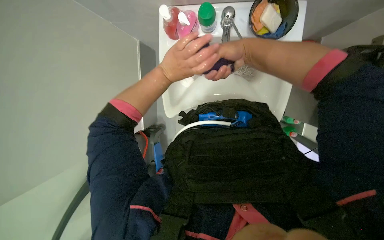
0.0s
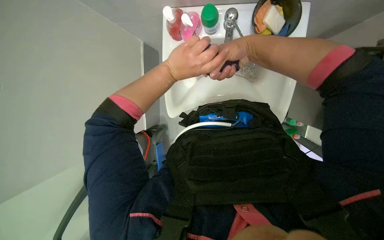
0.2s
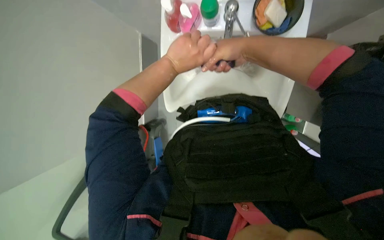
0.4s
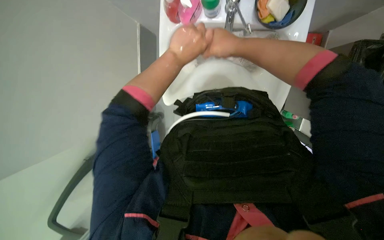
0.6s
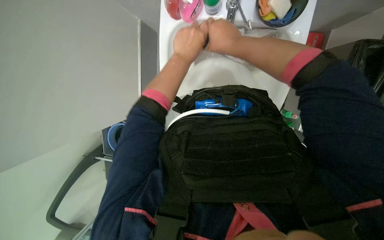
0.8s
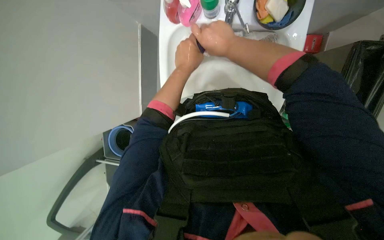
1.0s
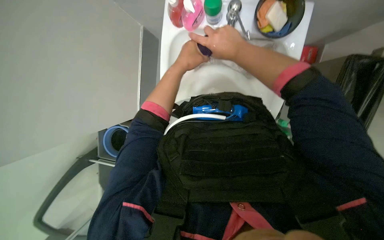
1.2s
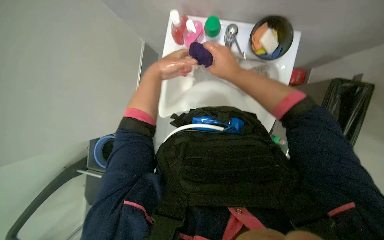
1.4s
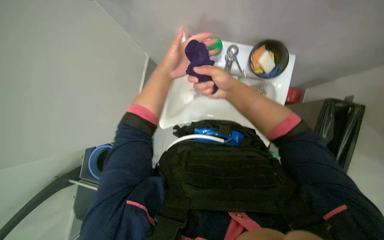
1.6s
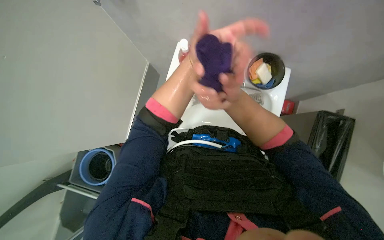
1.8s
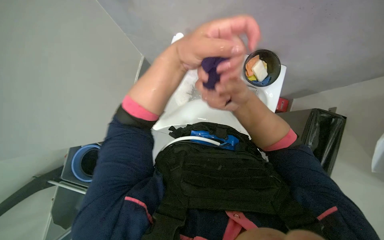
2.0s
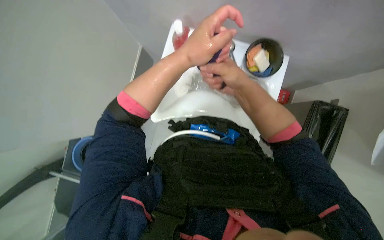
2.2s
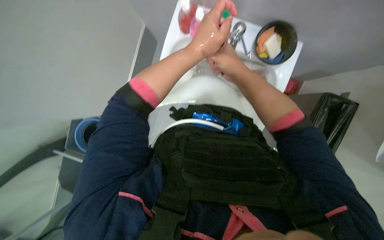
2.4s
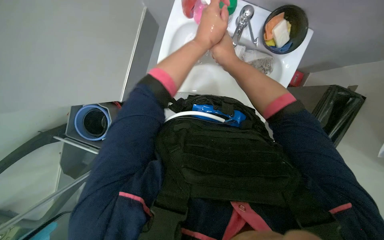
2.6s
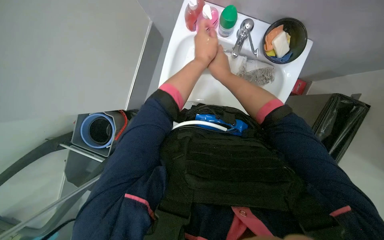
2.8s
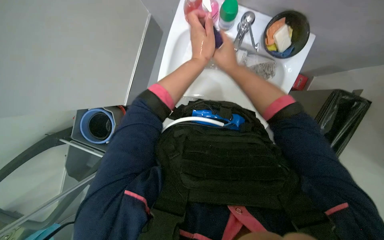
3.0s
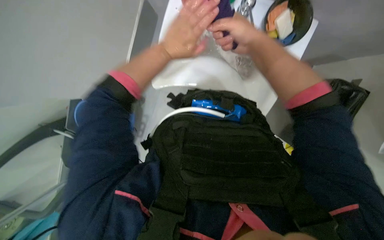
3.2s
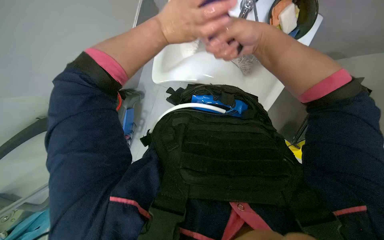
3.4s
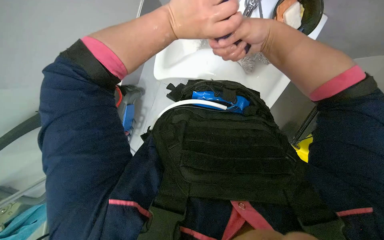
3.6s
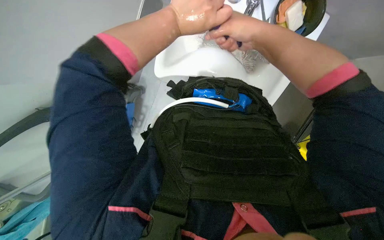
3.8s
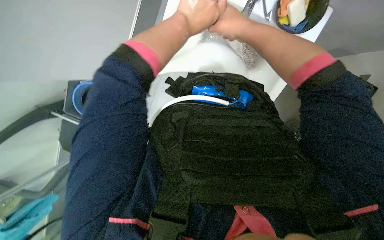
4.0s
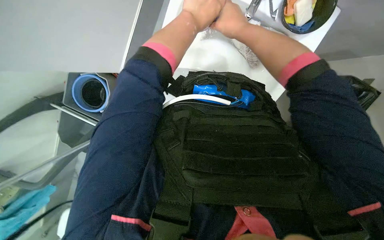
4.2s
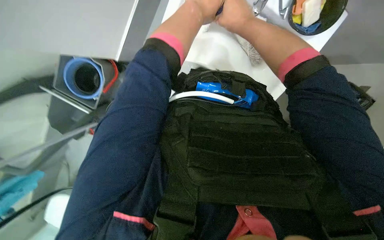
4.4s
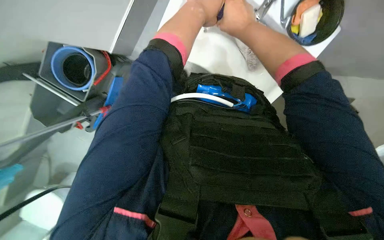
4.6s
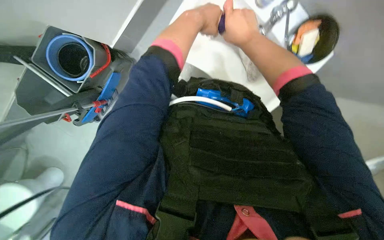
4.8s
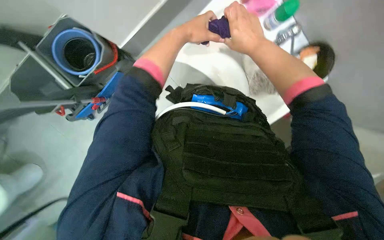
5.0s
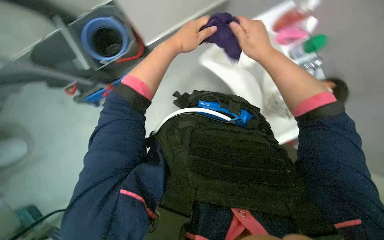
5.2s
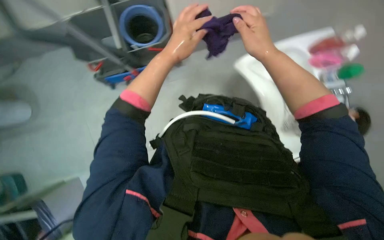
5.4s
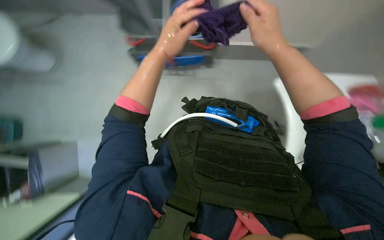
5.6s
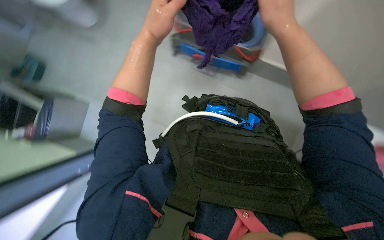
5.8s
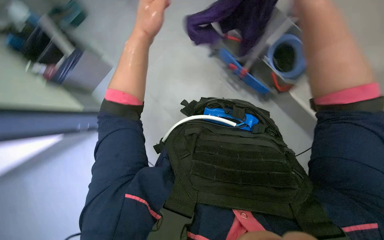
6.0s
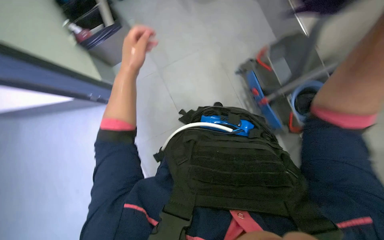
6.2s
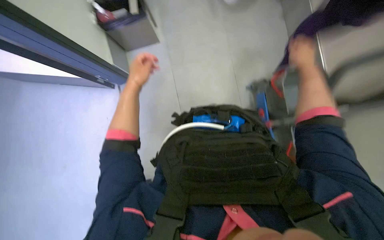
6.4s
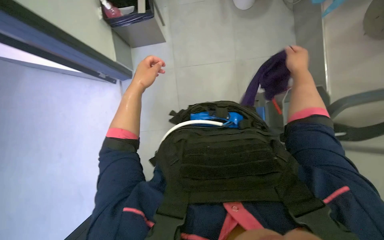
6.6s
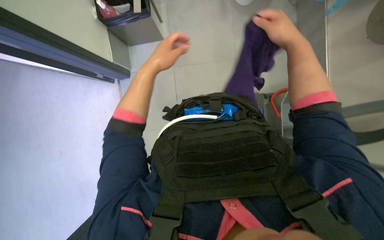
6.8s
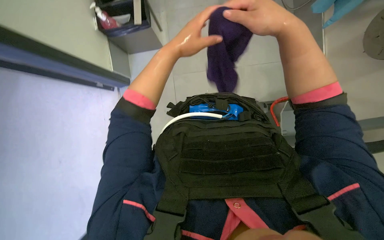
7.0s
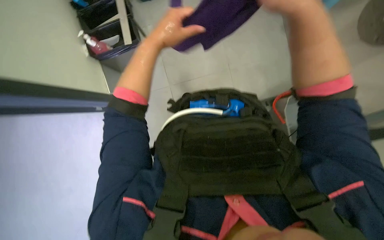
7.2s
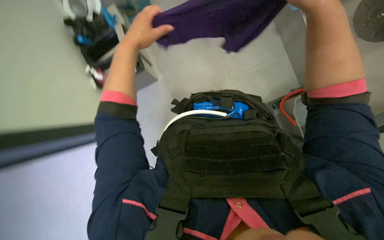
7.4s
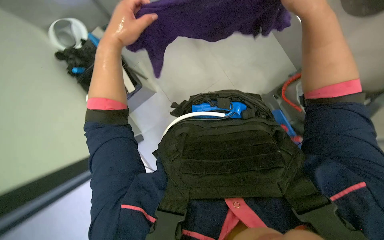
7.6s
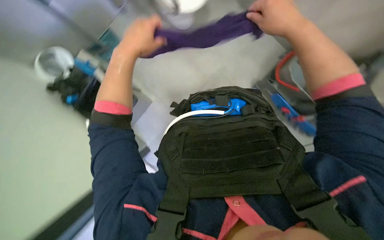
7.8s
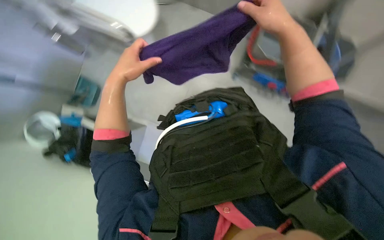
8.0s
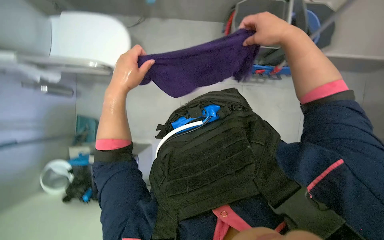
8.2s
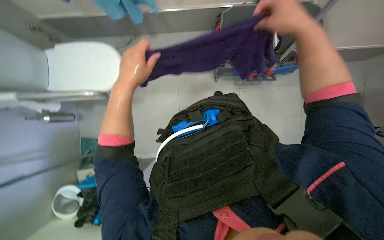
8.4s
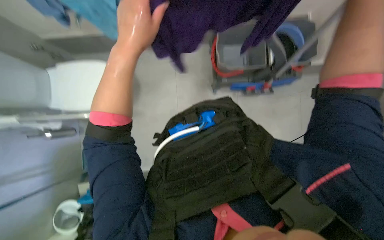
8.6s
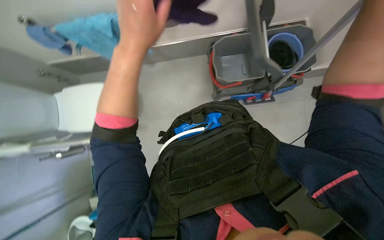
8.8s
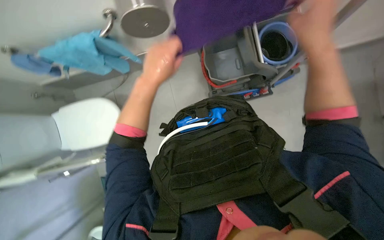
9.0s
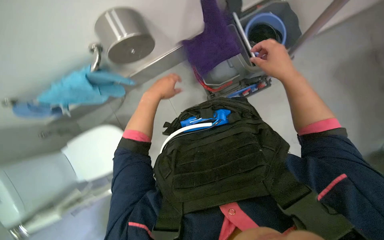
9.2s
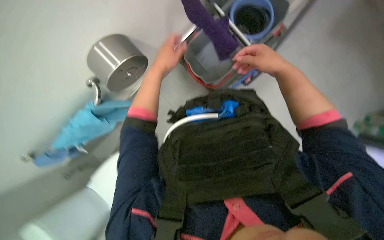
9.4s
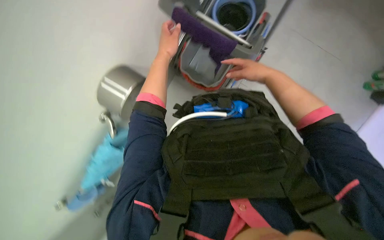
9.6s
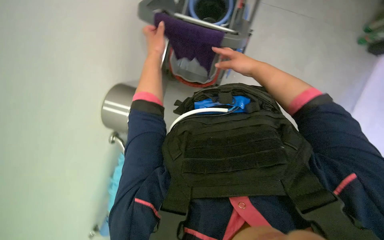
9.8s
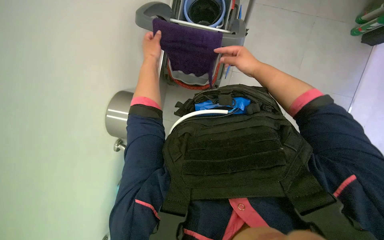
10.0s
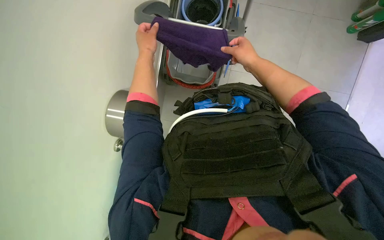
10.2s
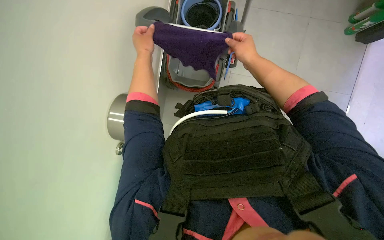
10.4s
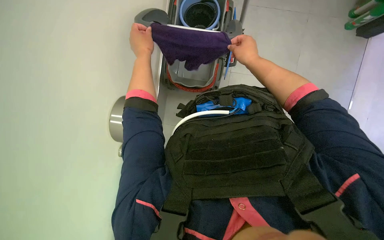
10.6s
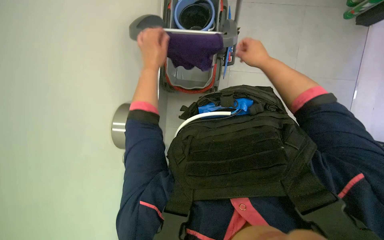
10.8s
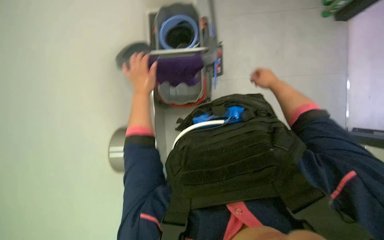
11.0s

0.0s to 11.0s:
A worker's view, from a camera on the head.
Job: preparing cleaning supplies.
The whole recording: Washing cloths in sink. The worker washes a purple cloth in the sink, scrubbing and rinsing it.
0.0s to 1.6s: The hands are busy where they are.
1.6s to 3.2s: The wearer looks some 15 degrees further downward. The left hand reaches some 15 cm nearer to the camera, then returns.
4.8s to 6.2s: The left hand goes about 20 cm to the left.
6.2s to 7.8s: The left hand moves nearer to the camera, some 10 cm, and reaches some 20 cm to the right, then returns.
7.8s to 9.4s: The right hand shifts approximately 10 cm farther from the camera.
9.4s to 11.0s: The right hand is displaced farther from the camera by approximately 15 cm, while the left hand shifts some 10 cm to the left.

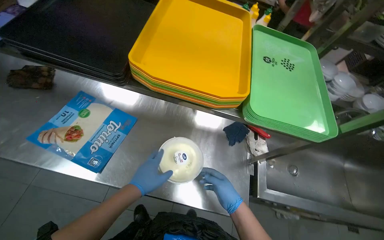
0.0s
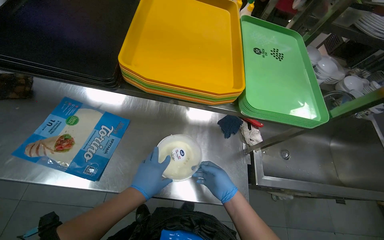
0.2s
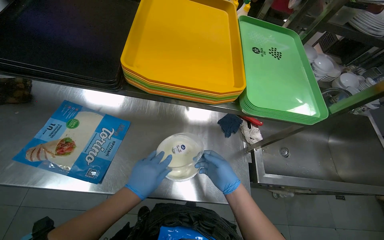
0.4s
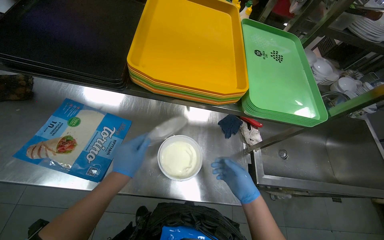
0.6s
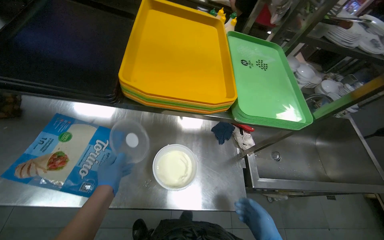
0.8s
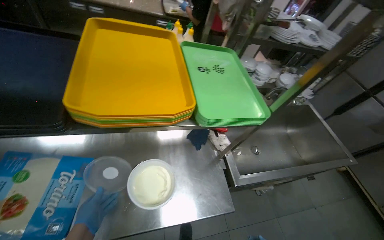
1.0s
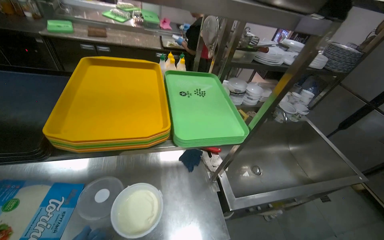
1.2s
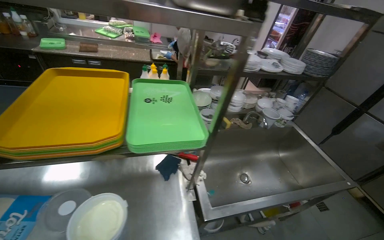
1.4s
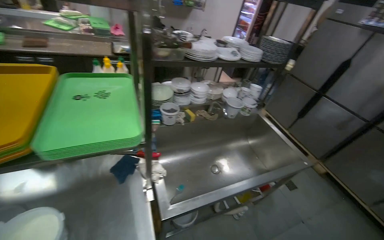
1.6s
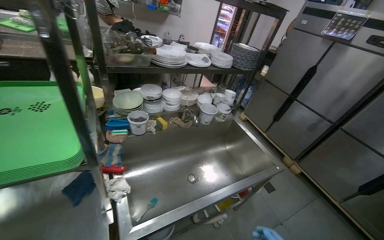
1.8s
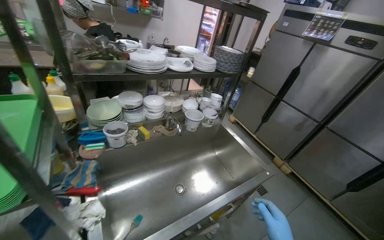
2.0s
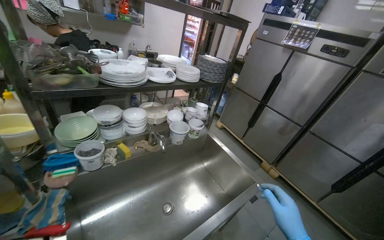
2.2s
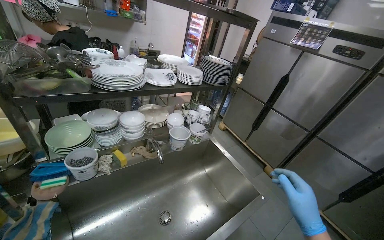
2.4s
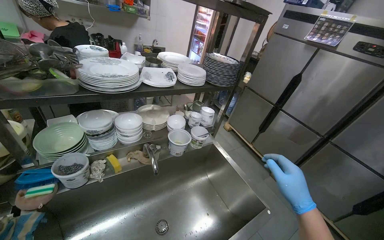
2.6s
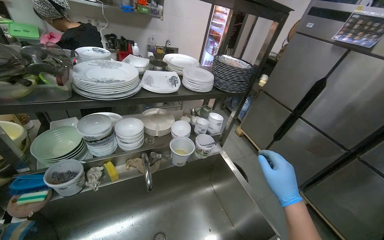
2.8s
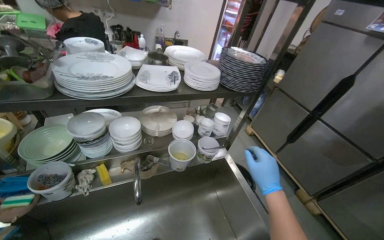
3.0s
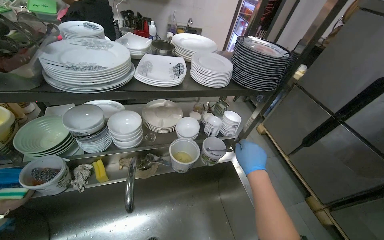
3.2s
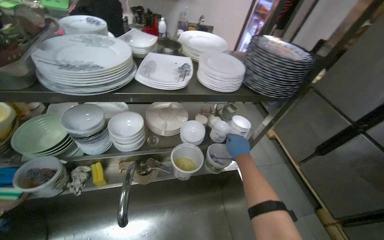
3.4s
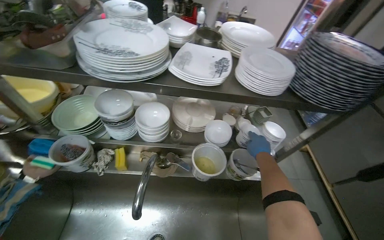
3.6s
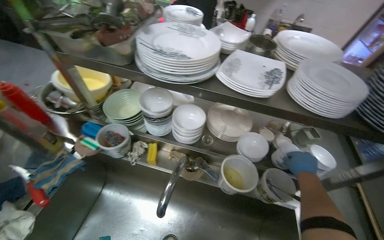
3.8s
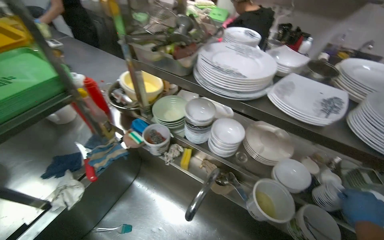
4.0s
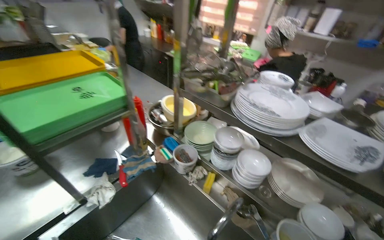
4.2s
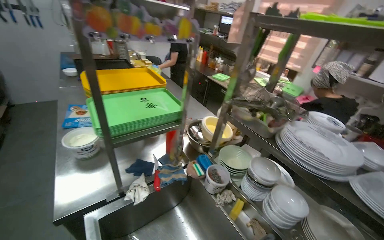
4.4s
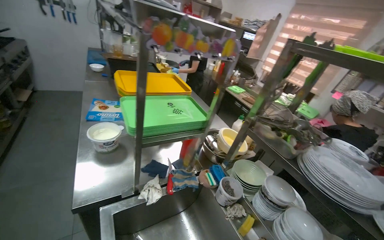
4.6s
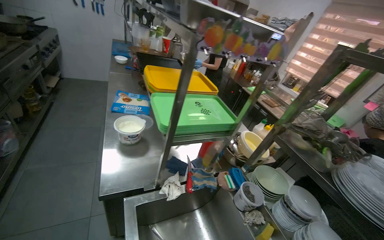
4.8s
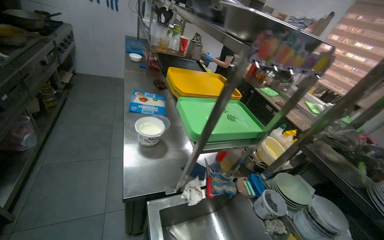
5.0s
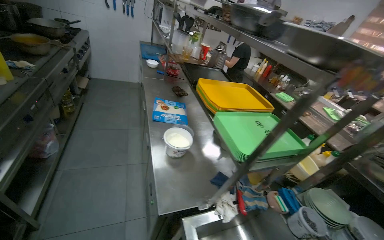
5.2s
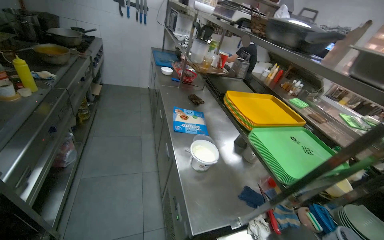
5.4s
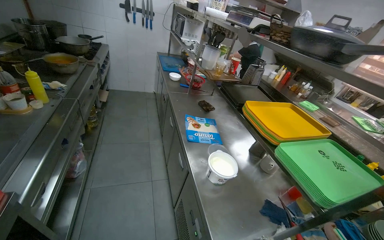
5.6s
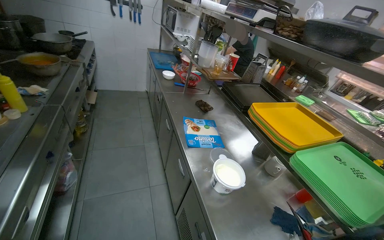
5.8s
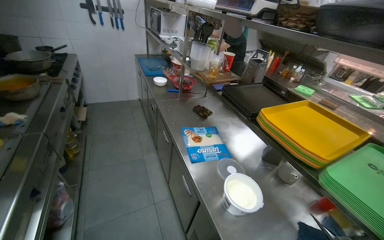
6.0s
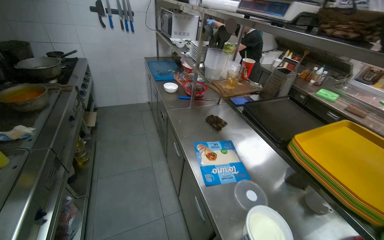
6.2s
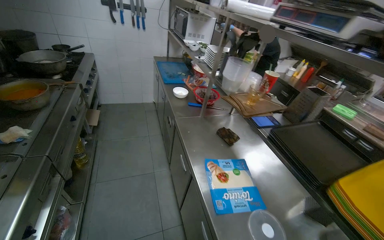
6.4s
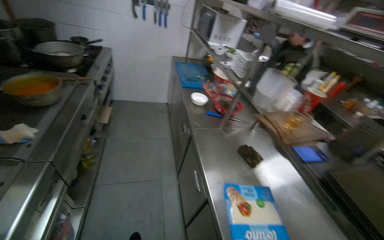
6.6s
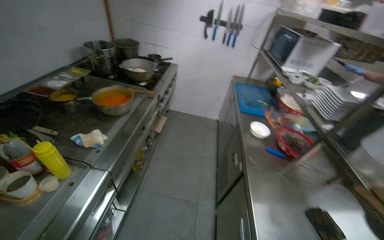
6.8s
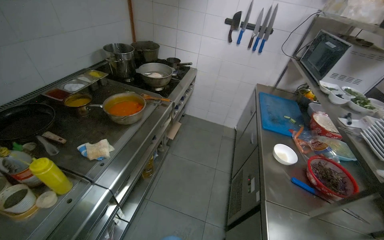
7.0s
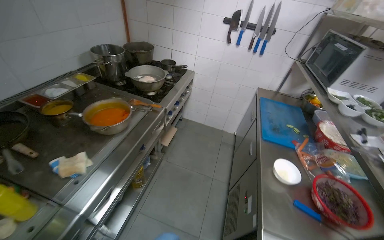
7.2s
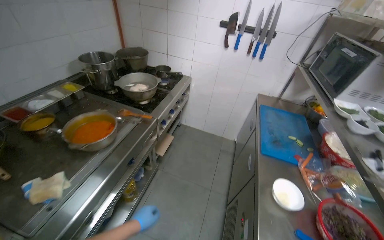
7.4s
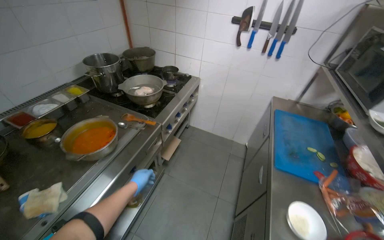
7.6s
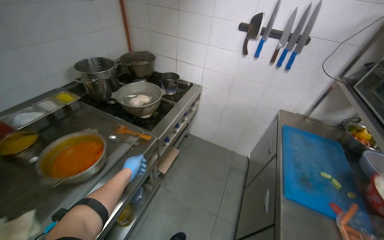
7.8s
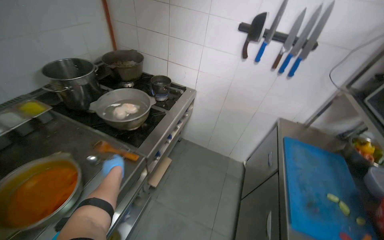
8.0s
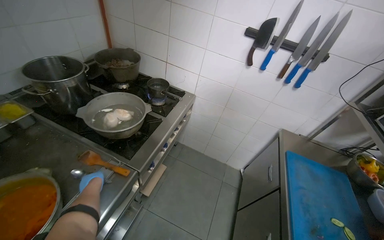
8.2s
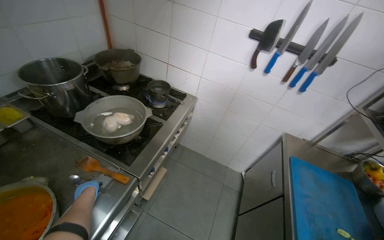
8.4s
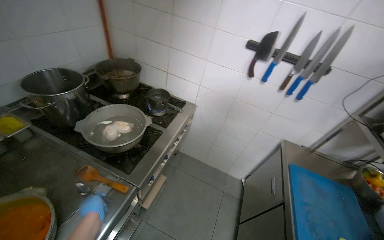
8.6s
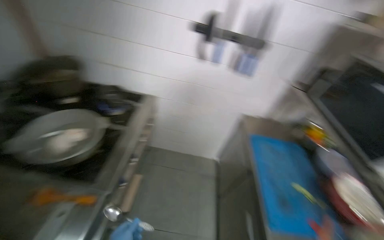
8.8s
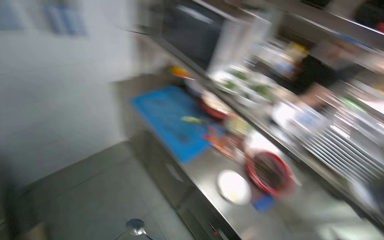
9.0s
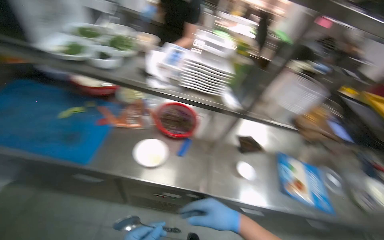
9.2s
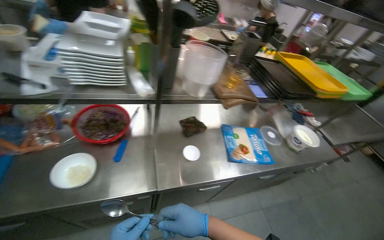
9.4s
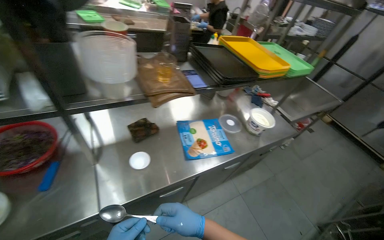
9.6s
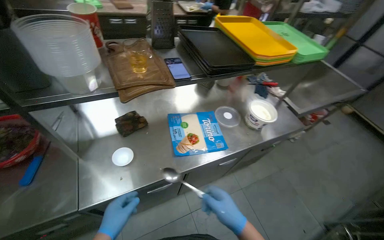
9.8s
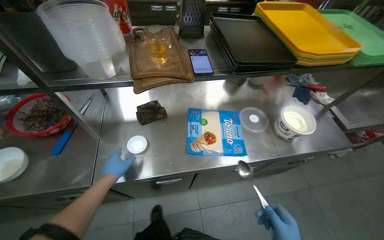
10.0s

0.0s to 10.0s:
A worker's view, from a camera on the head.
Job: preparing food.
The whole recording: Scooping white substance into bowl. The worker scoops a white substance from a large container into a small bowl.
0.0s to 1.4s: The wearer looks roughly 25 degrees further to the right. The wearer looks approximately 15 degrees further upward.
1.4s to 2.8s: The camera travels some 70 cm.
2.8s to 4.2s: The wearer looks about 65 degrees further to the left.
4.2s to 5.8s: The camera travels approximately 90 cm. The wearer's head swings about 30 degrees to the left.
5.8s to 7.2s: The head travels roughly 1 m. The wearer's head swings some 35 degrees to the left.
7.2s to 8.6s: The camera is carried about 70 cm.
